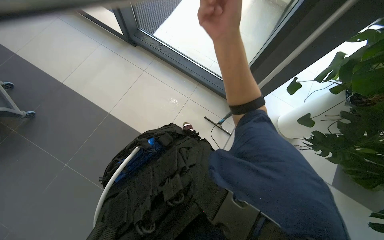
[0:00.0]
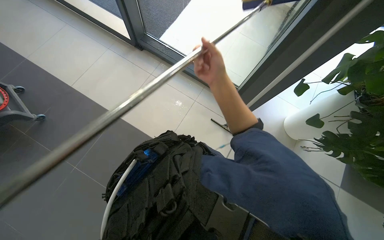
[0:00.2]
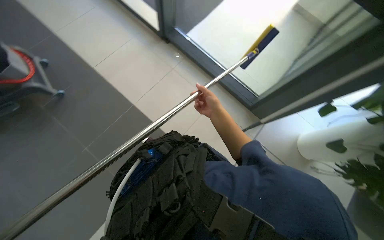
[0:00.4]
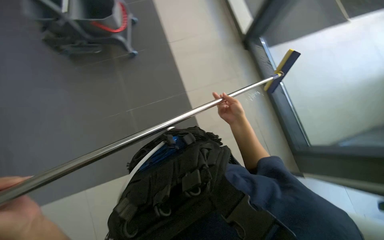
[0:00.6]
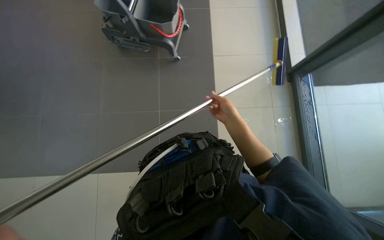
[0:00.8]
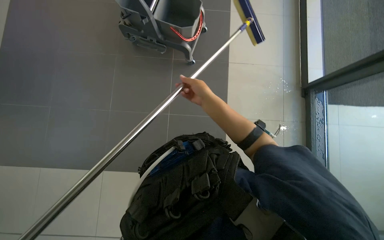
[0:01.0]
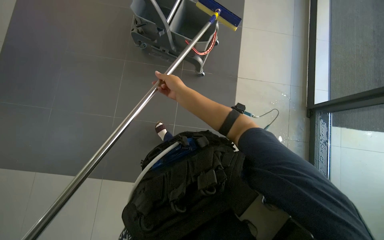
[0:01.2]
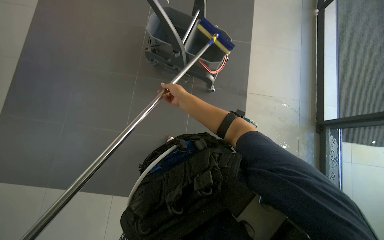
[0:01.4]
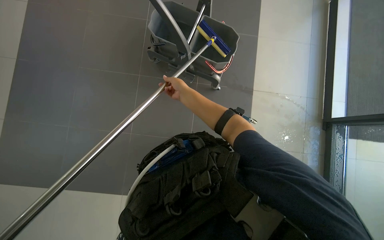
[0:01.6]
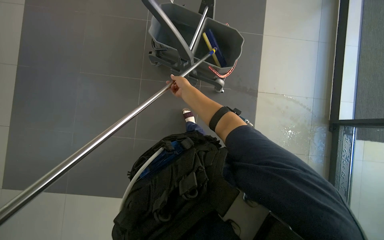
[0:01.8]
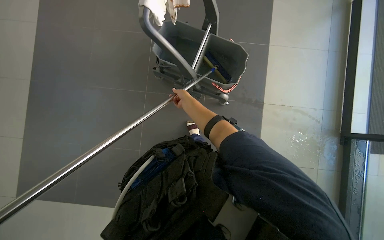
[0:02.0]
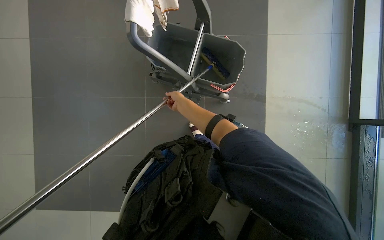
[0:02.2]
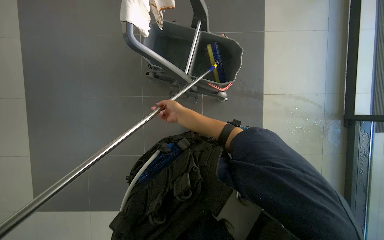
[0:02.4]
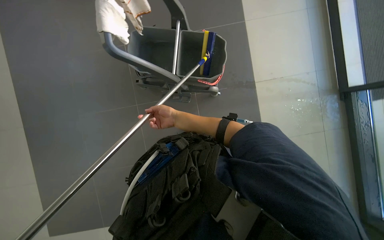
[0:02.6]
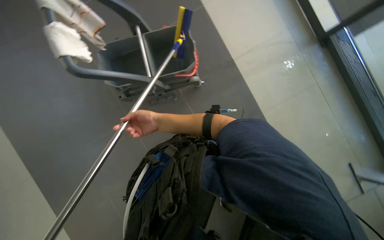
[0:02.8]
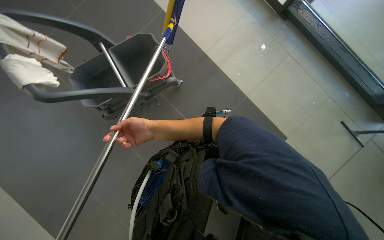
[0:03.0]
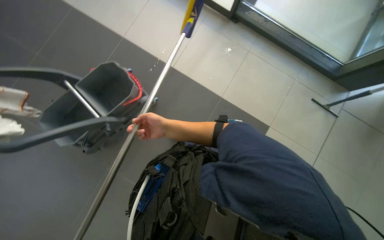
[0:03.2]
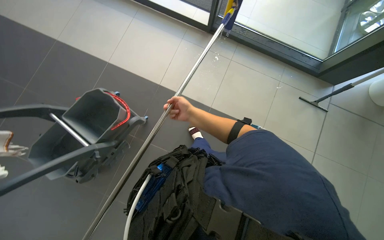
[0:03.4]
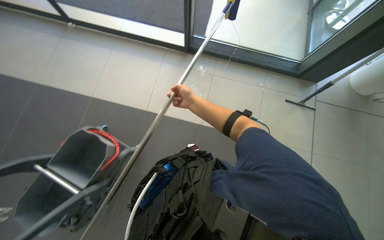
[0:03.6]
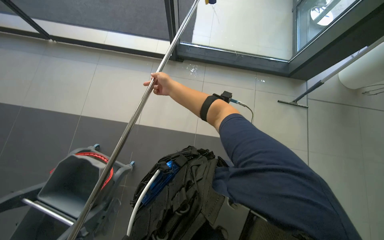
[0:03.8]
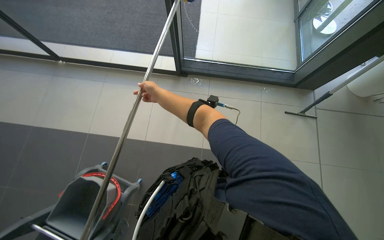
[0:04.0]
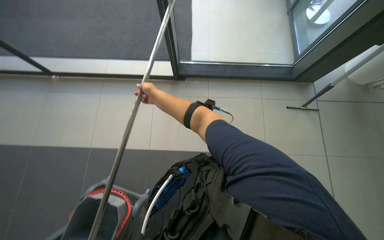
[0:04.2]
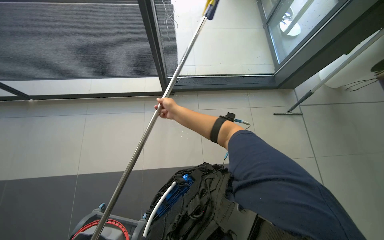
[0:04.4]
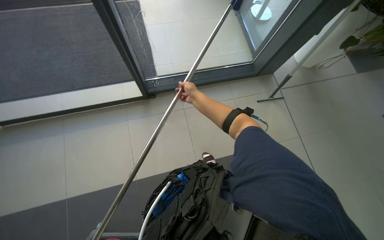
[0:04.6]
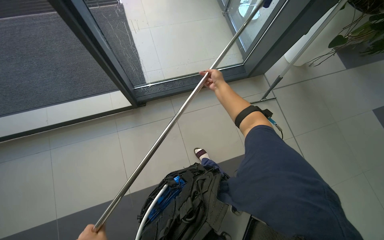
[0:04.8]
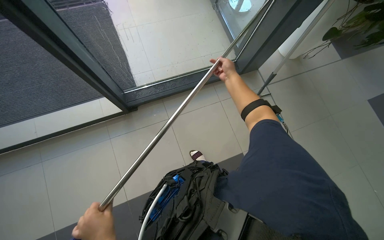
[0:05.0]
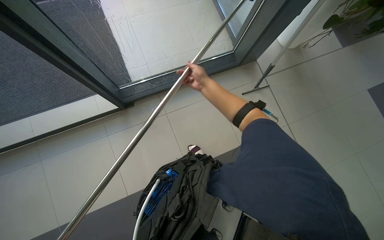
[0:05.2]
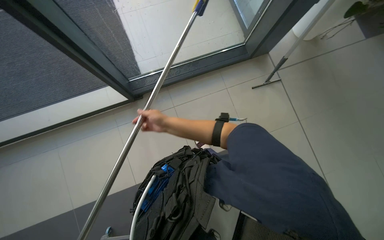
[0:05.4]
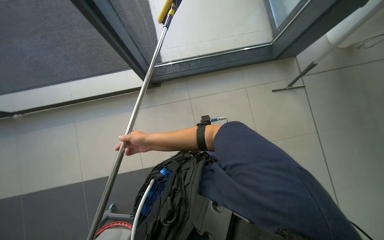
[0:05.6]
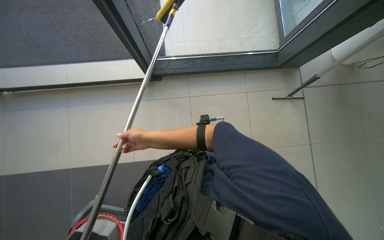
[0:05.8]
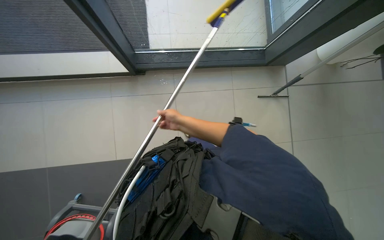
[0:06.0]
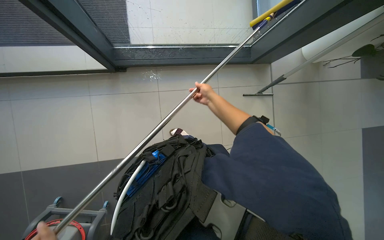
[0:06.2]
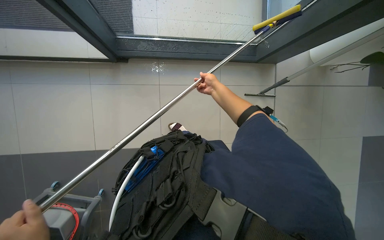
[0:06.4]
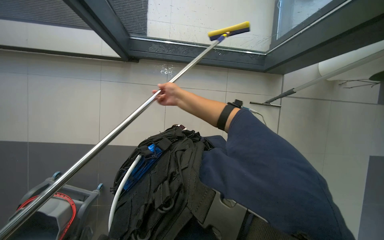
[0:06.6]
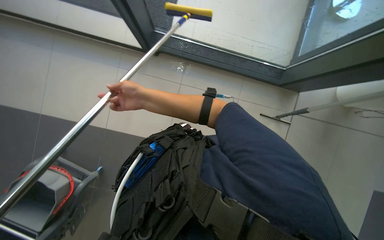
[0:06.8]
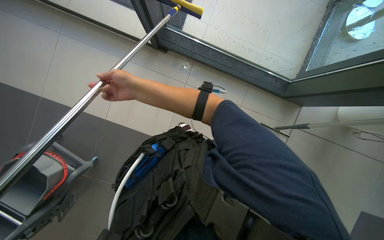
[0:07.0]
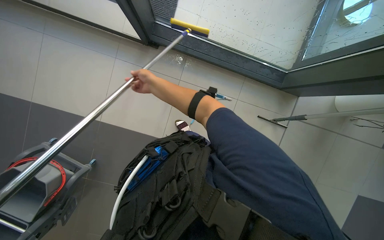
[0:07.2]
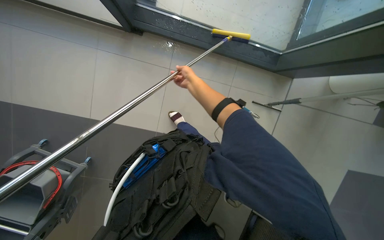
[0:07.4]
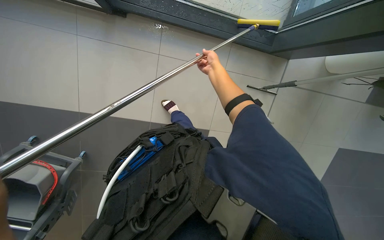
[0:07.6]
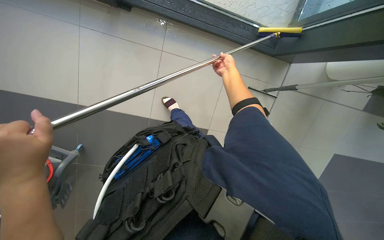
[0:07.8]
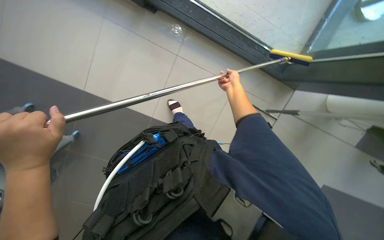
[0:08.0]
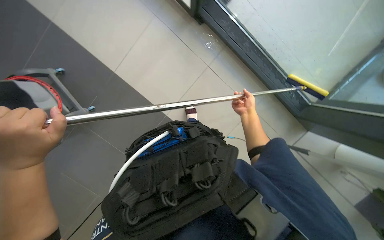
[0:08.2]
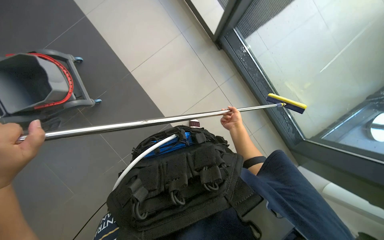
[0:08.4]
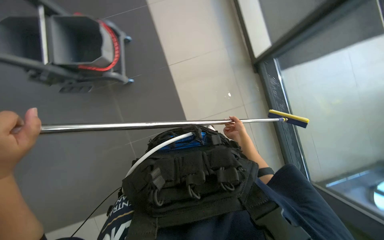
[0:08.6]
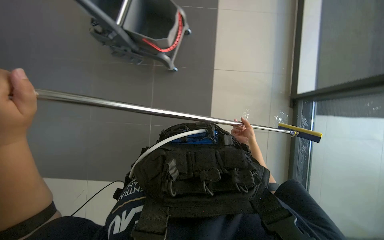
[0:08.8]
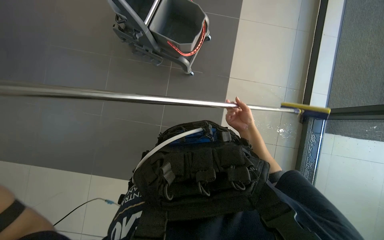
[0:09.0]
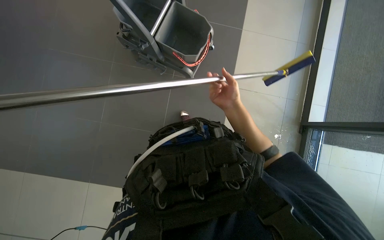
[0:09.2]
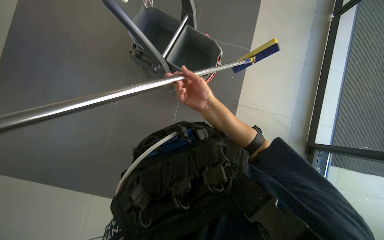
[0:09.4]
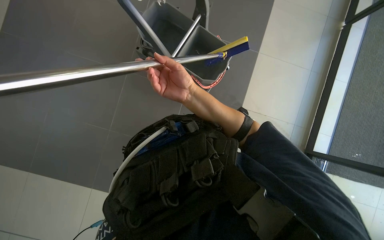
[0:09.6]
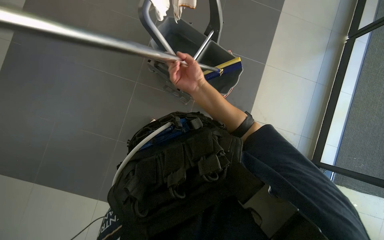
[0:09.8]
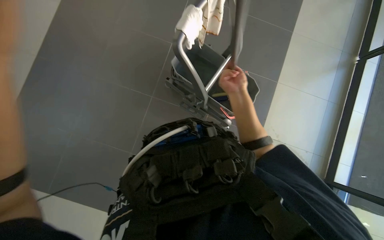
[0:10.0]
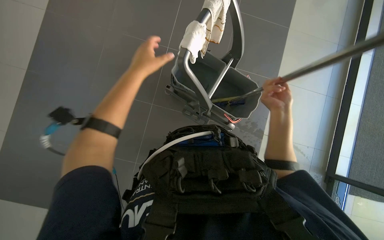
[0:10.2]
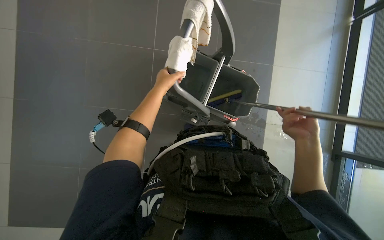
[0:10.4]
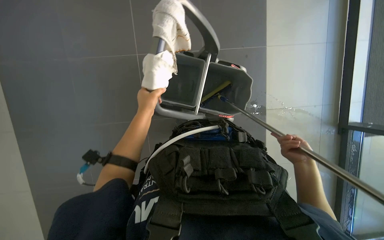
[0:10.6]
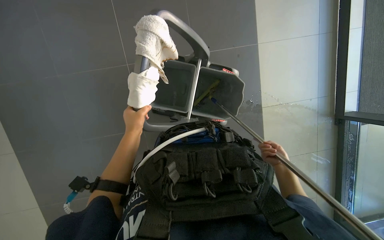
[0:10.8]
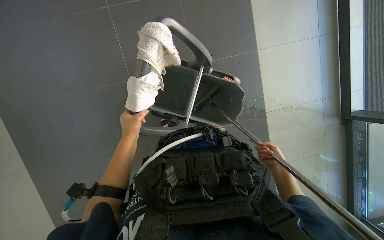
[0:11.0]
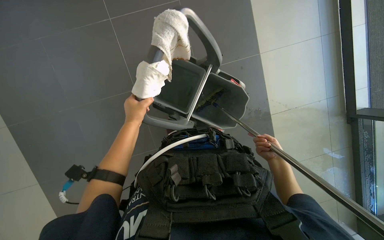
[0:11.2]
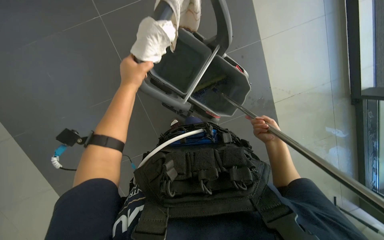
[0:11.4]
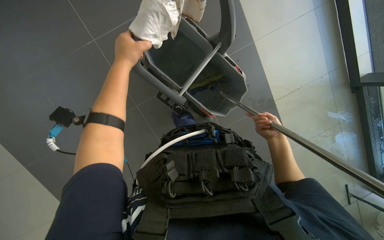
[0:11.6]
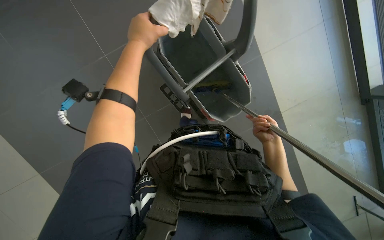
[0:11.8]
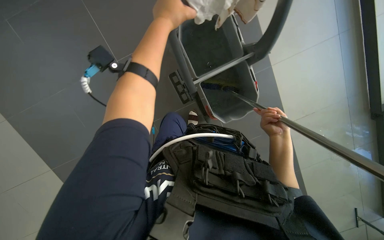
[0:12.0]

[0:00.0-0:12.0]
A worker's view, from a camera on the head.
Job: cleaning windows.
The whole recording: Cleaning glass panels. The worker prepares the cleaning tool and cleans the glass panels with a squeegee.
0:00.0 to 0:01.6: The head turns to the left by roughly 50 degrees. The camera pitches upward, by some 15 degrees.
0:01.6 to 0:03.0: Everything in view rotates approximately 50 degrees counterclockwise.
0:03.0 to 0:04.4: The camera travels some 50 cm. The wearer's head swings approximately 50 degrees to the right. The view tips upward by roughly 20 degrees.
0:04.4 to 0:06.0: The right hand swings left and right, approximately 35 cm each way, with 2 reversals.
0:07.6 to 0:09.0: The head travels about 40 cm. The camera pitches upward, by approximately 20 degrees. The scene turns about 90 degrees clockwise in the picture.
0:09.0 to 0:10.4: The head turns to the left by some 15 degrees. The view tips upward by about 25 degrees. The right hand shifts about 10 cm to the right.

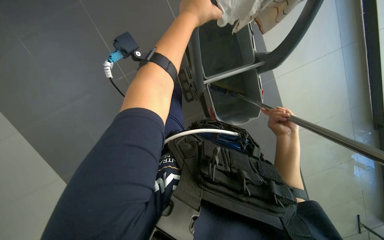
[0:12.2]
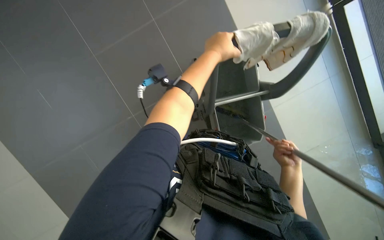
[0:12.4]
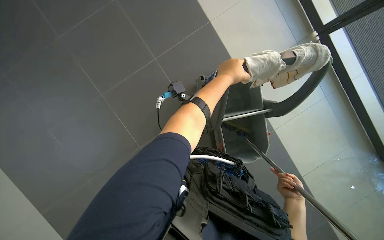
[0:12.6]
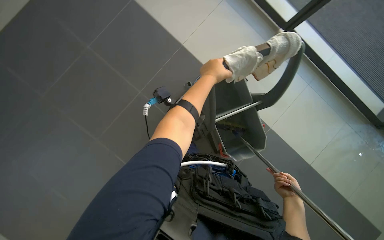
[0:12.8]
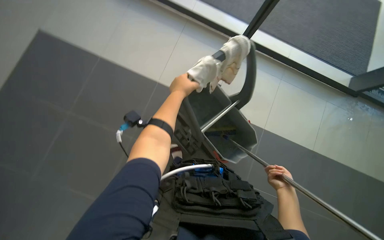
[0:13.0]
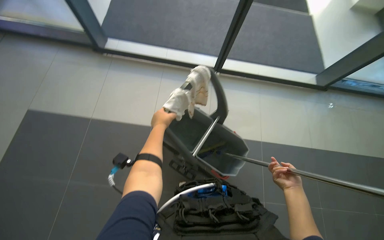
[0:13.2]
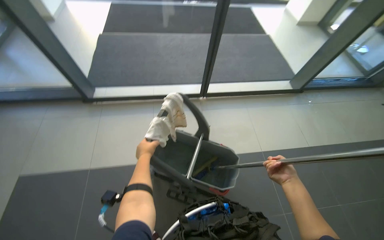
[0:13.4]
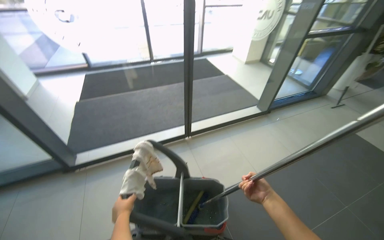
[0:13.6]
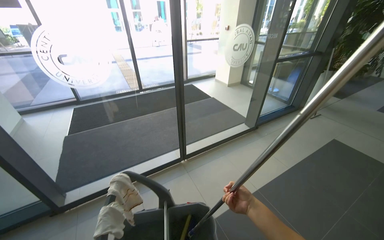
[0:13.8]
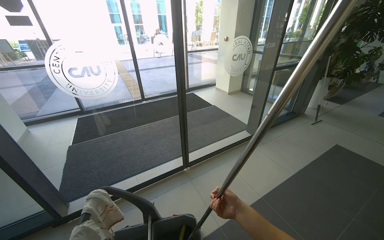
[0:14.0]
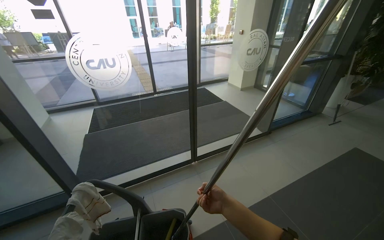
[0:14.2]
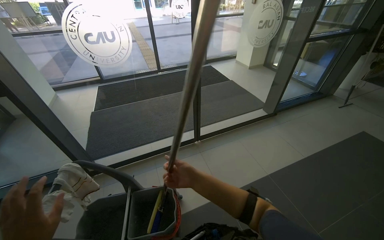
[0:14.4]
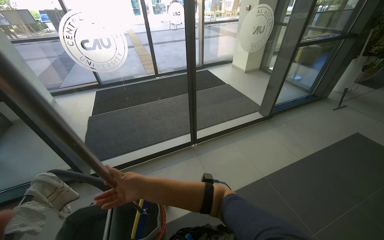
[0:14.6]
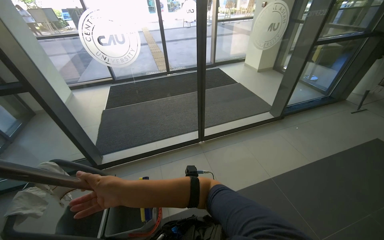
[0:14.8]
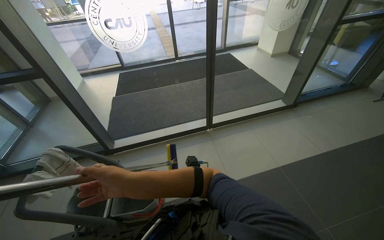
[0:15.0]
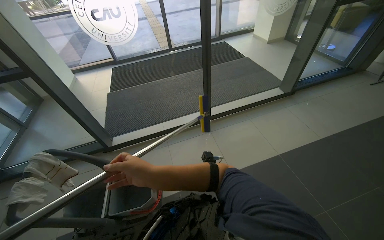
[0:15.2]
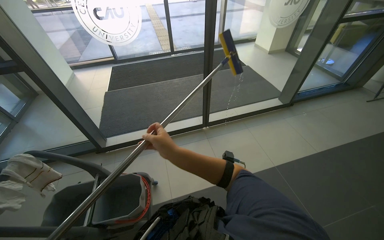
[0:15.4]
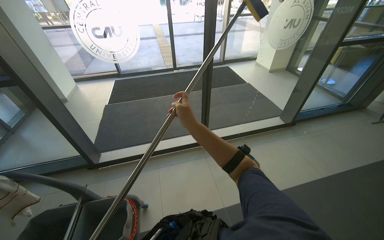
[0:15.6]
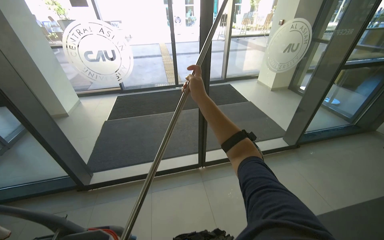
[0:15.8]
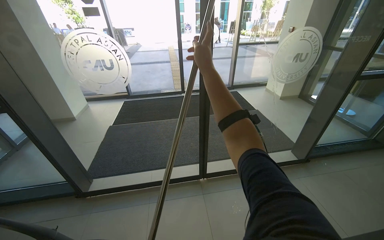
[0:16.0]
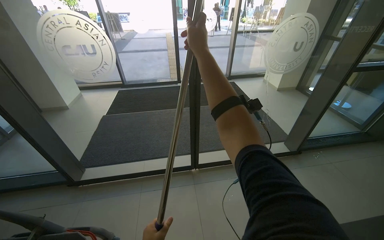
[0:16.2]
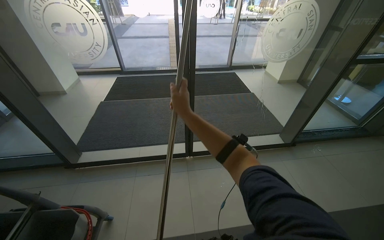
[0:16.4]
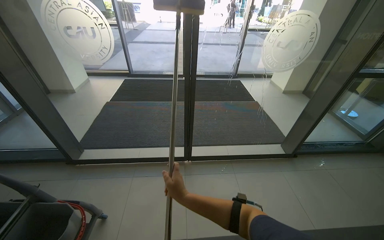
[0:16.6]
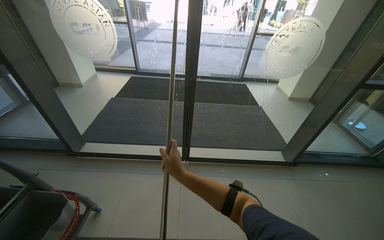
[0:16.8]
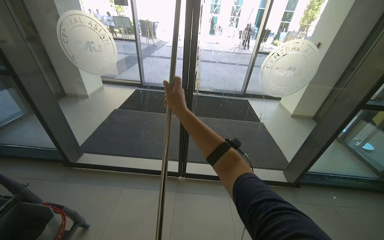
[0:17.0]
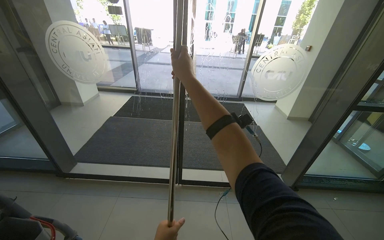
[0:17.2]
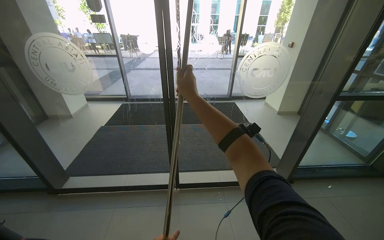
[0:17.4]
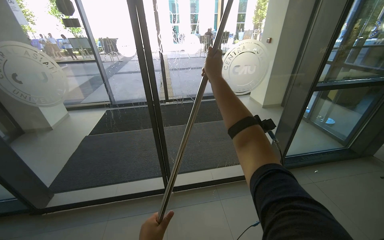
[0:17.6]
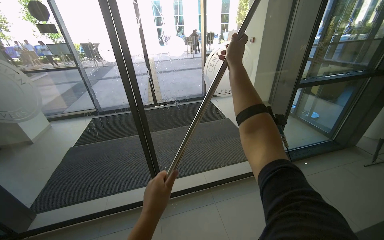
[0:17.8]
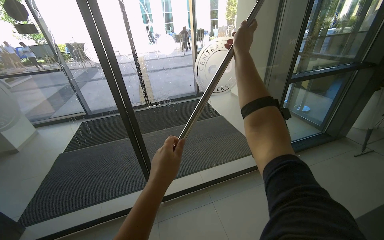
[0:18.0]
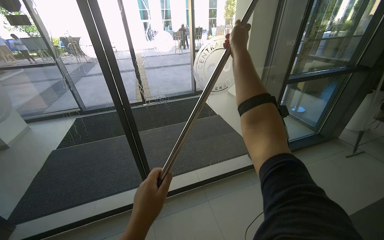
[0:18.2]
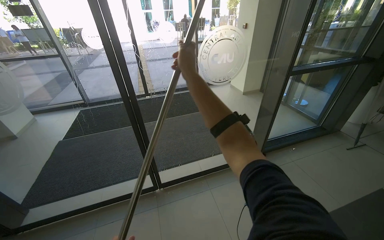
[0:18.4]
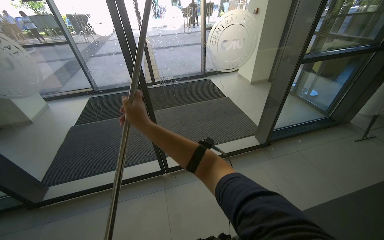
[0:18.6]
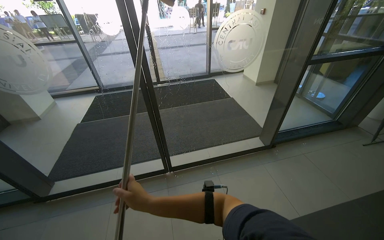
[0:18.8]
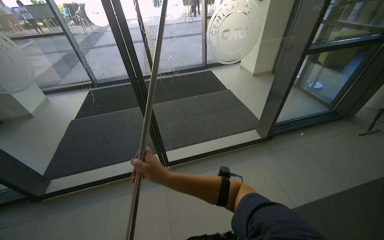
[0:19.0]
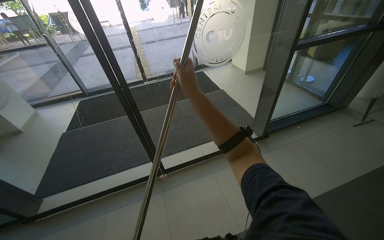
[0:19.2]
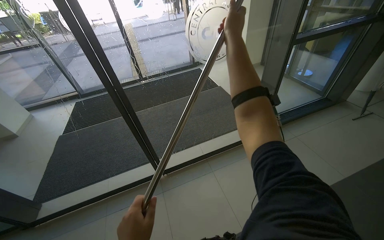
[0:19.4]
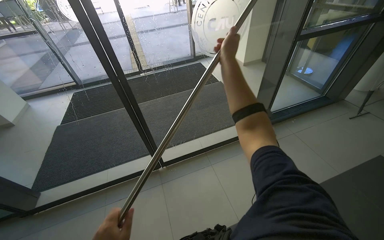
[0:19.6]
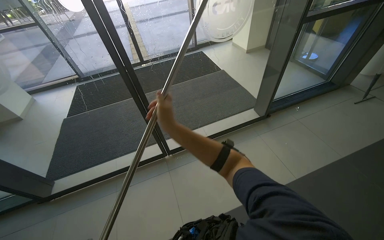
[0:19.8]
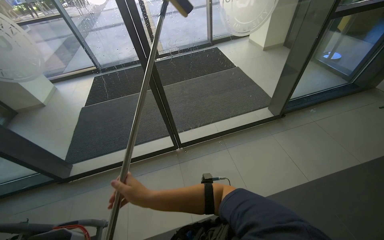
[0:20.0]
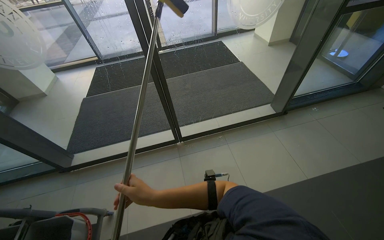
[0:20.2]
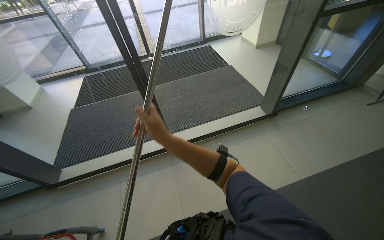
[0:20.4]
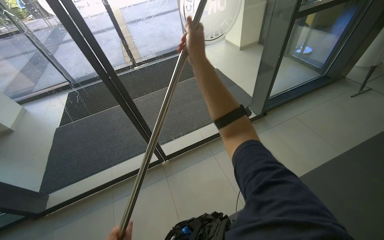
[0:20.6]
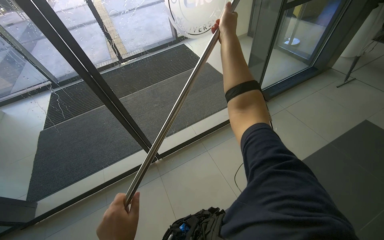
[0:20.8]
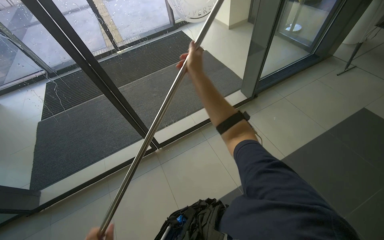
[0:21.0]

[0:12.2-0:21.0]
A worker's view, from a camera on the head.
Job: cleaning windows.
The whole recording: Cleaning glass panels. The worker prepares the cleaning tool and cleans the glass panels with a squeegee.
0:12.2 to 0:13.6: The camera pitches upward, by approximately 40 degrees. The scene rotates counterclockwise by some 45 degrees.
0:13.6 to 0:15.2: The right hand moves nearer to the camera, to the left and up the picture, some 20 cm.
0:15.2 to 0:16.6: The camera travels roughly 40 cm.
0:16.6 to 0:18.0: The right hand moves to the right and up the picture, roughly 80 cm.
0:18.0 to 0:19.6: The camera pitches downward, by some 15 degrees. The right hand goes up and down the picture, some 50 cm each way, reversing 2 times.
